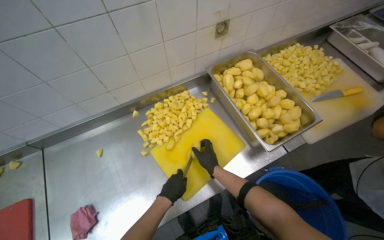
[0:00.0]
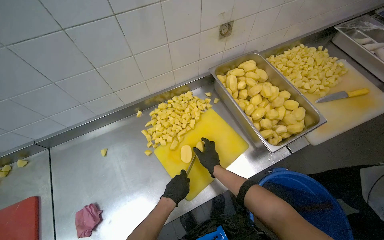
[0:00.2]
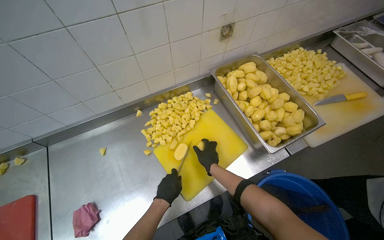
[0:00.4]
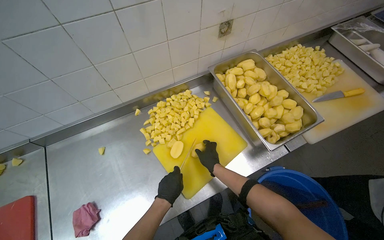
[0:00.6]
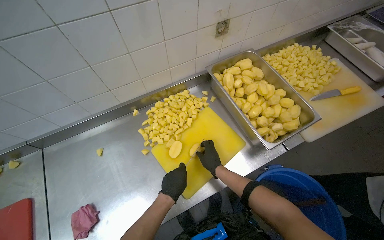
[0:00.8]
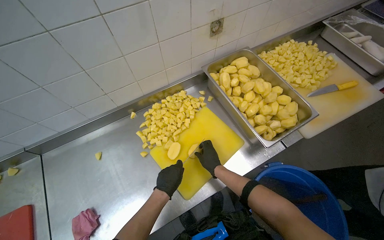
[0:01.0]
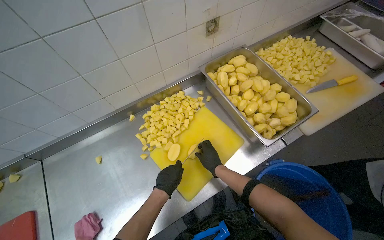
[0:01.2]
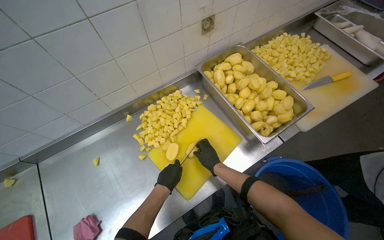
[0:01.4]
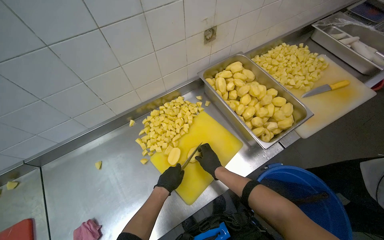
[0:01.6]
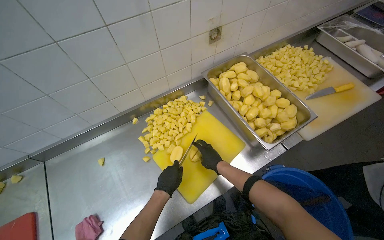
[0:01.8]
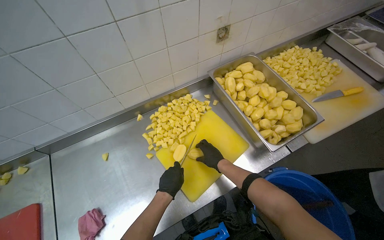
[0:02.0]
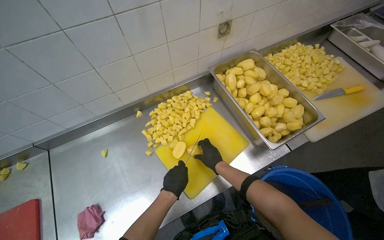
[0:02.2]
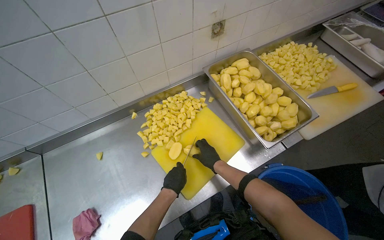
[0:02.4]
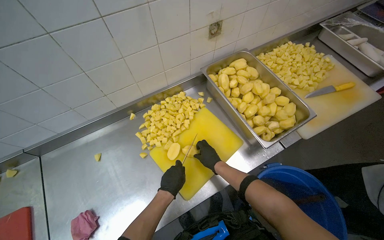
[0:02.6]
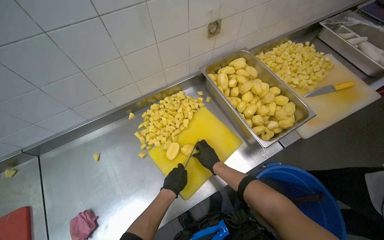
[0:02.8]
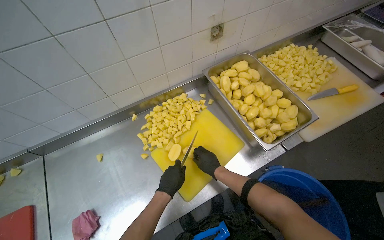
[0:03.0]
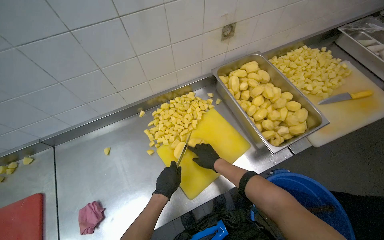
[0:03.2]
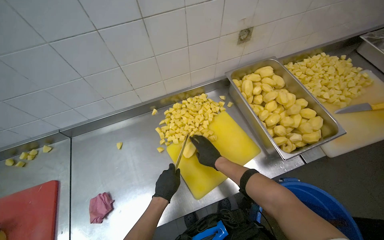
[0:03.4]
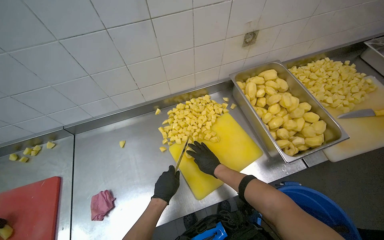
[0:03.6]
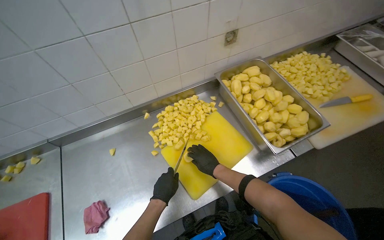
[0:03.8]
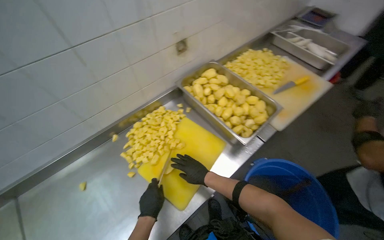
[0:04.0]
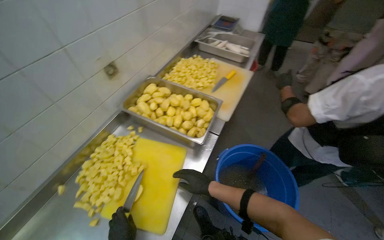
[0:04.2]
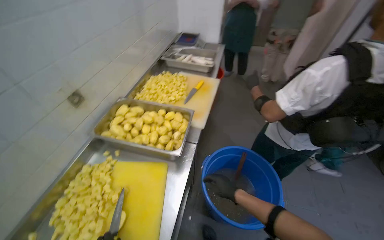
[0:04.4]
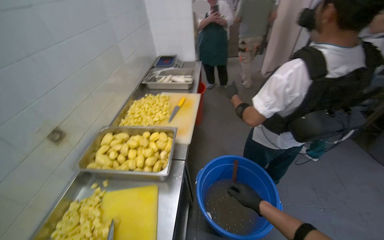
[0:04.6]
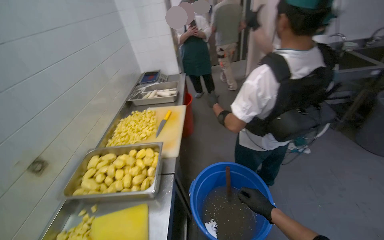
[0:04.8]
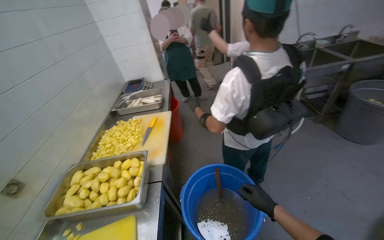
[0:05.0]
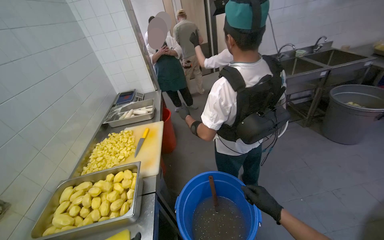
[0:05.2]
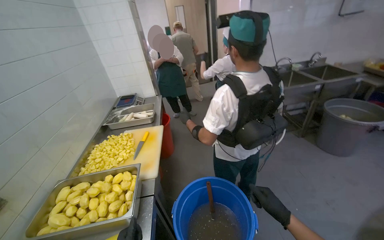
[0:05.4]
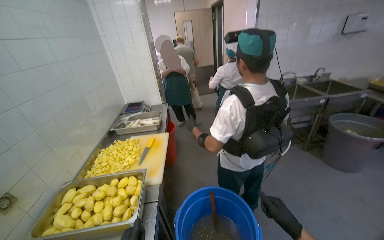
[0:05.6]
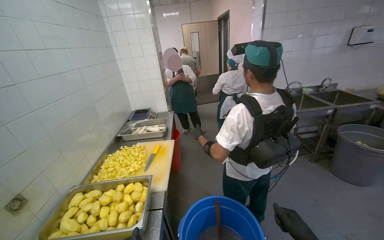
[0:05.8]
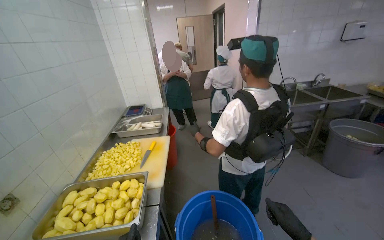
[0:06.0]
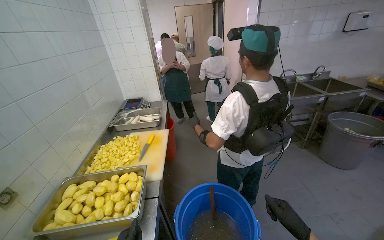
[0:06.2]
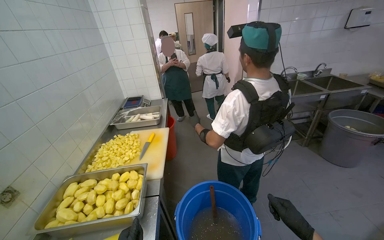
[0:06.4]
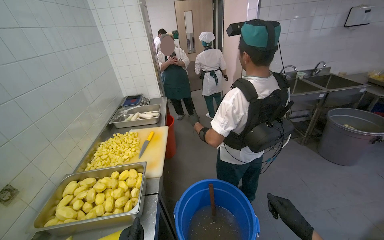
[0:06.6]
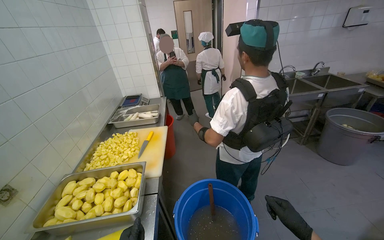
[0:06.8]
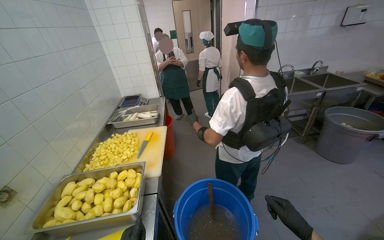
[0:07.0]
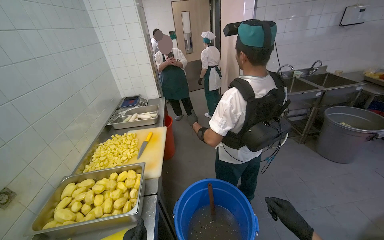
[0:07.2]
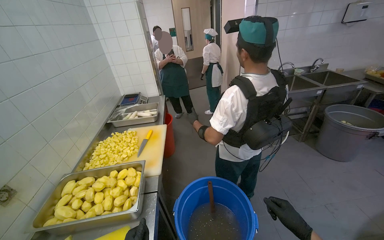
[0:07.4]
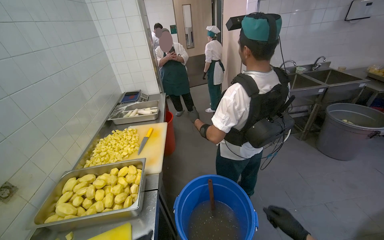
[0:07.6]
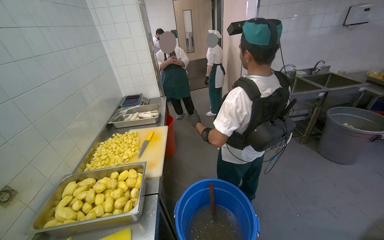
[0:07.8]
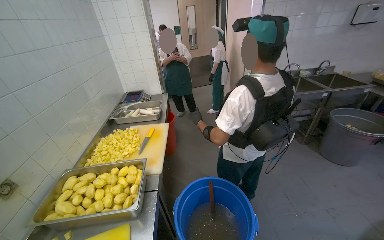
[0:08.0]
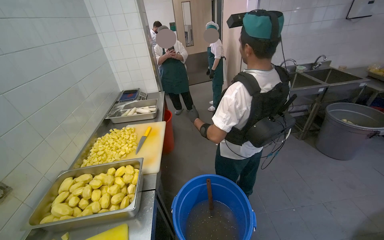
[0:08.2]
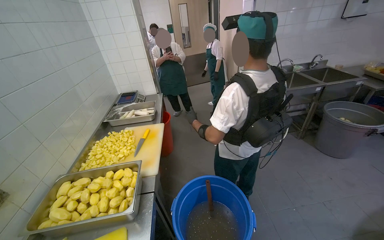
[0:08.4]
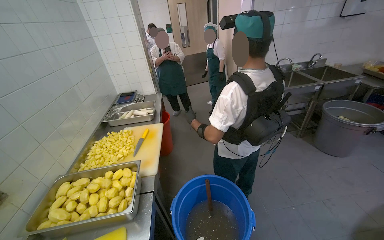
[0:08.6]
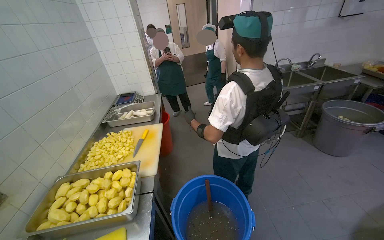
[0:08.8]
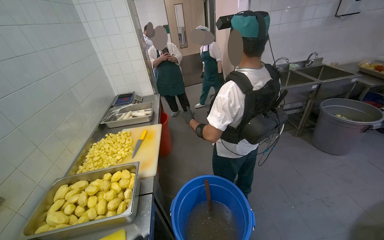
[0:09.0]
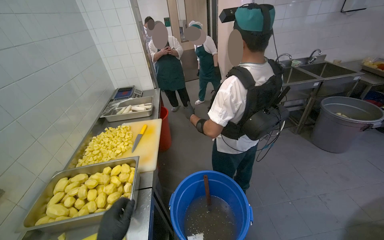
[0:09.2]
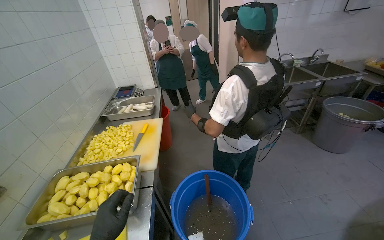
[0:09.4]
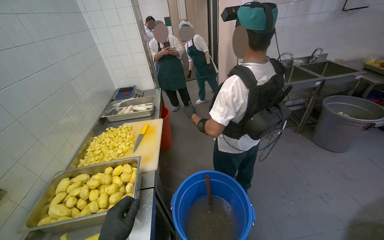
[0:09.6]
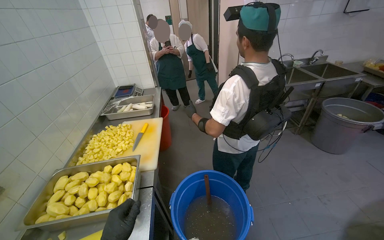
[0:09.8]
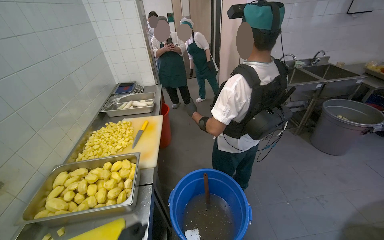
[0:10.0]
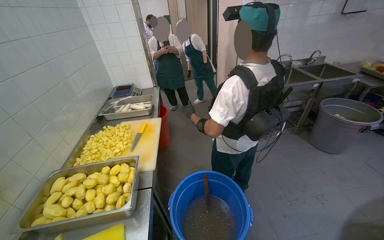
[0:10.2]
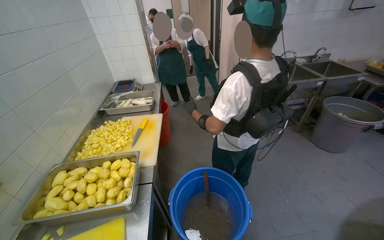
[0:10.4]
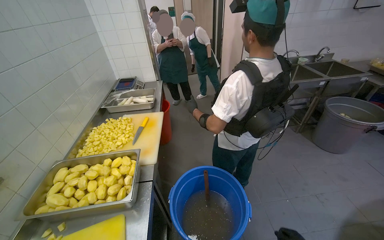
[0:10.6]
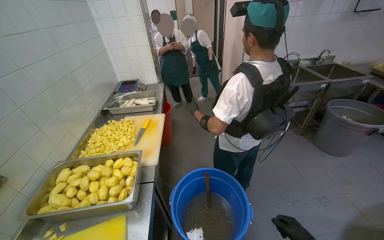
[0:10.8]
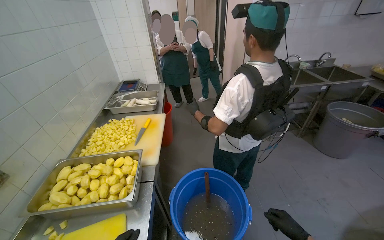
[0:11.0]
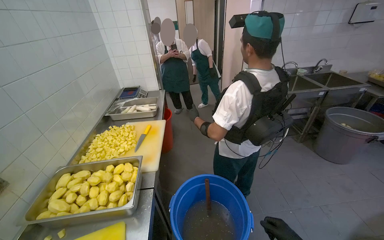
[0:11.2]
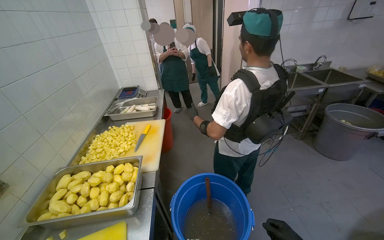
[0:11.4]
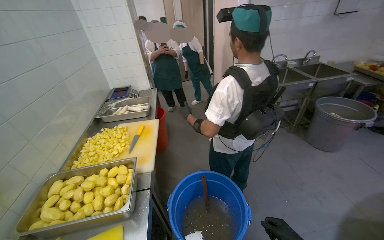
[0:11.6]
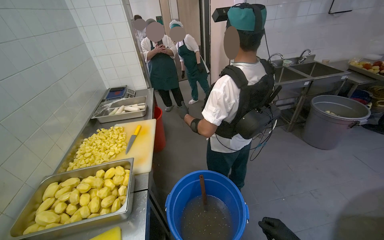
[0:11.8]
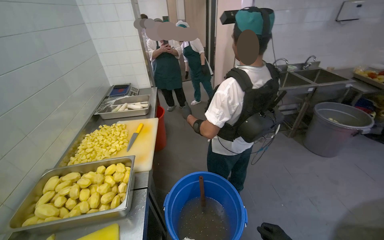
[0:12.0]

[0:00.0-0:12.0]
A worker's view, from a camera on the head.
Job: preparing food.
The whole recording: Cutting potatoes into pieces. The worker cuts peeled potatoes into small pieces on a yellow cutting board.
0:00.0 to 0:03.0: The hands stay close to where they were, moving slightly.
0:03.0 to 0:04.4: The head turns to the right by approximately 45 degrees. The view tips upward by about 15 degrees.
0:04.4 to 0:06.0: The camera pitches upward, by about 25 degrees.
0:09.0 to 0:10.4: The right hand travels farther from the camera by approximately 15 cm.

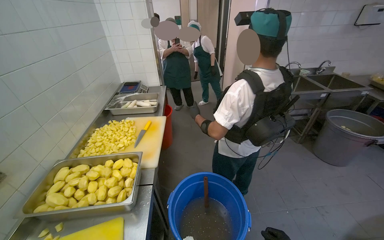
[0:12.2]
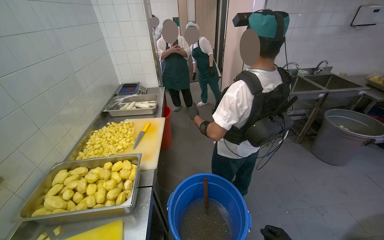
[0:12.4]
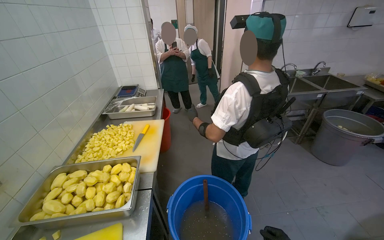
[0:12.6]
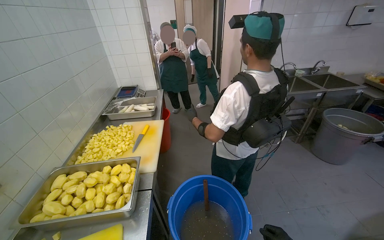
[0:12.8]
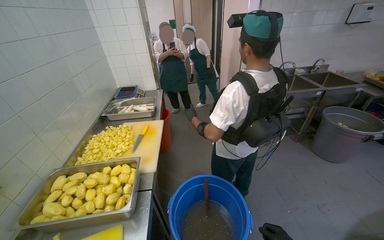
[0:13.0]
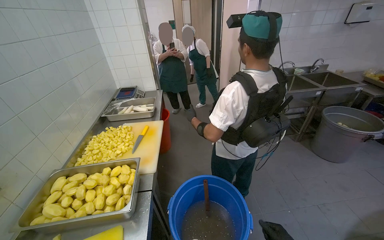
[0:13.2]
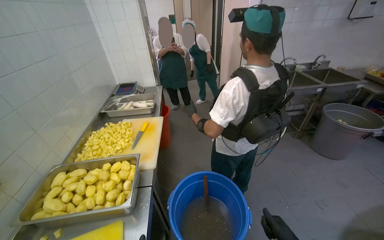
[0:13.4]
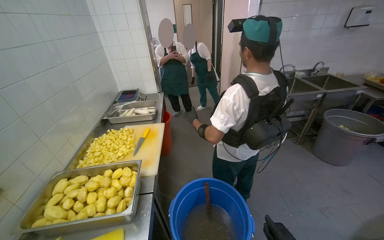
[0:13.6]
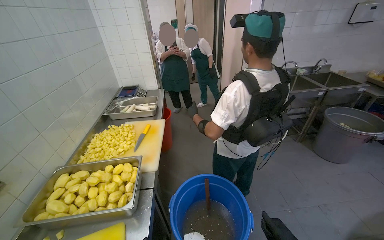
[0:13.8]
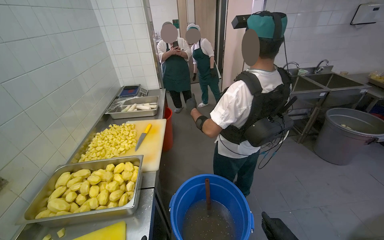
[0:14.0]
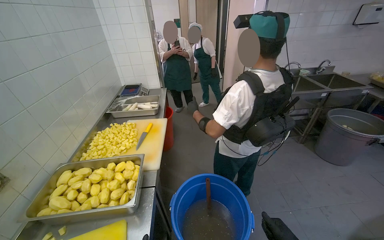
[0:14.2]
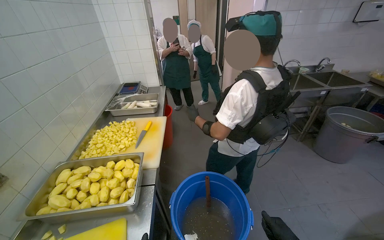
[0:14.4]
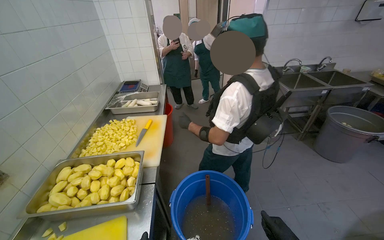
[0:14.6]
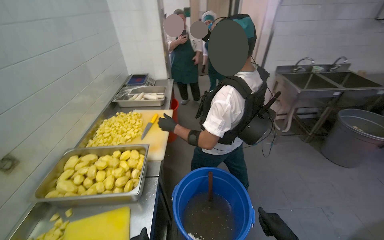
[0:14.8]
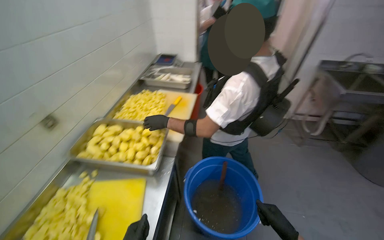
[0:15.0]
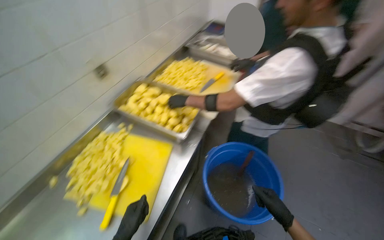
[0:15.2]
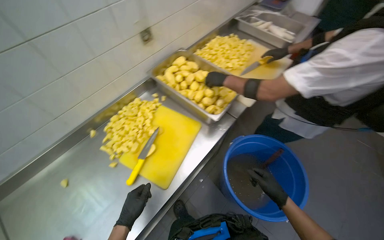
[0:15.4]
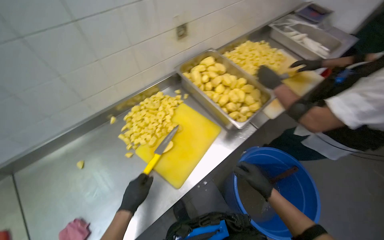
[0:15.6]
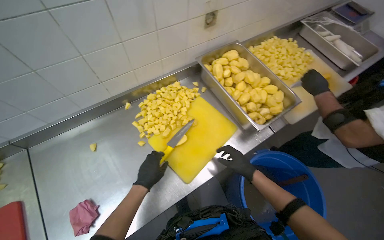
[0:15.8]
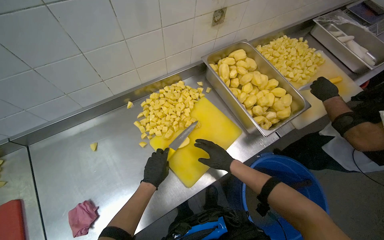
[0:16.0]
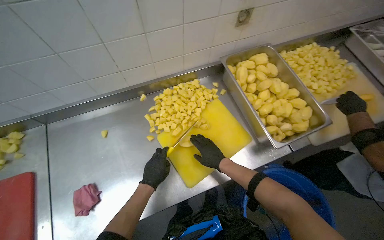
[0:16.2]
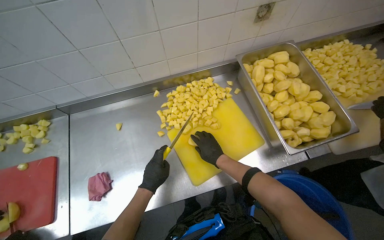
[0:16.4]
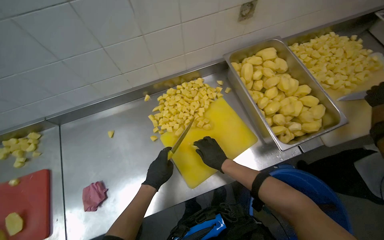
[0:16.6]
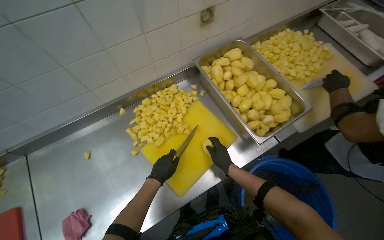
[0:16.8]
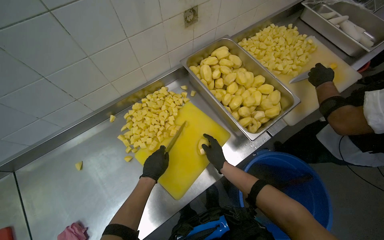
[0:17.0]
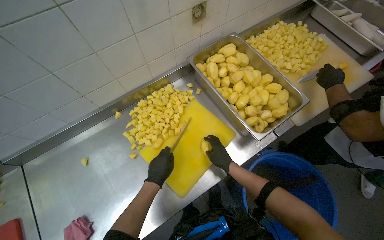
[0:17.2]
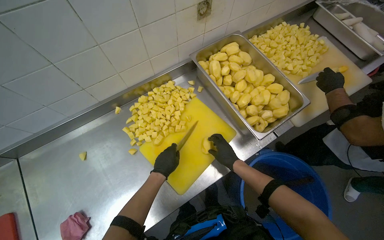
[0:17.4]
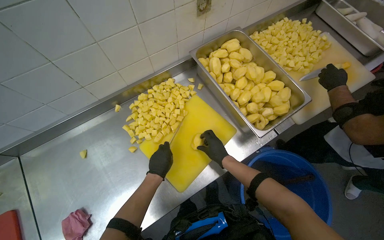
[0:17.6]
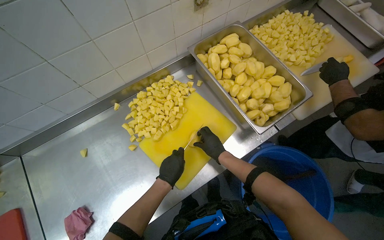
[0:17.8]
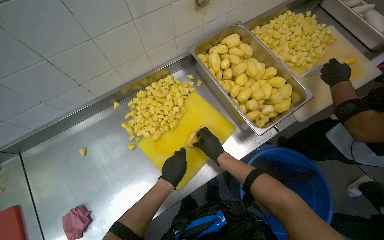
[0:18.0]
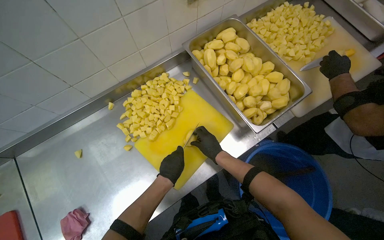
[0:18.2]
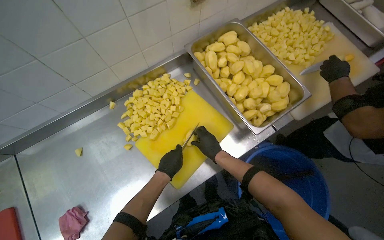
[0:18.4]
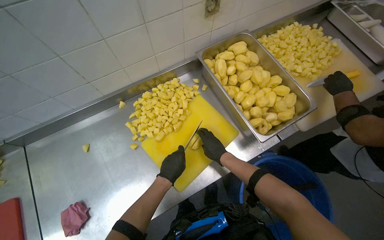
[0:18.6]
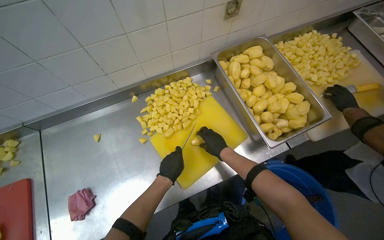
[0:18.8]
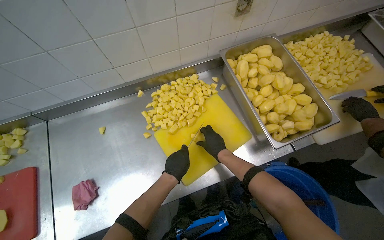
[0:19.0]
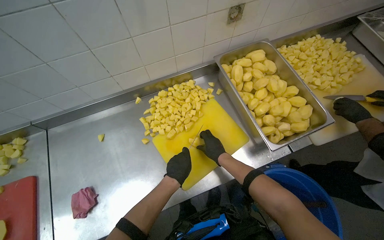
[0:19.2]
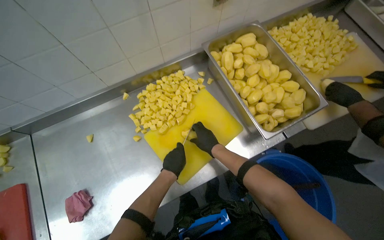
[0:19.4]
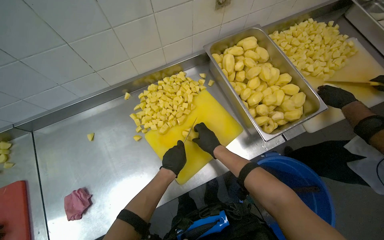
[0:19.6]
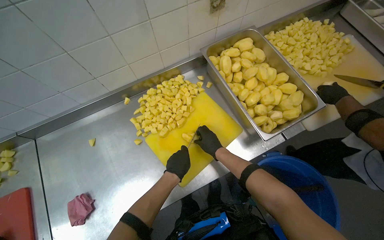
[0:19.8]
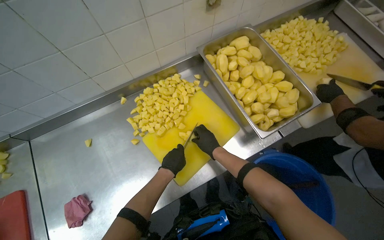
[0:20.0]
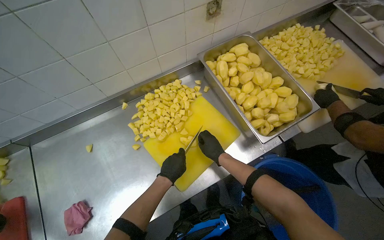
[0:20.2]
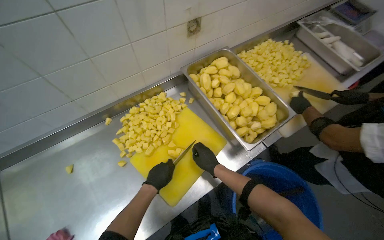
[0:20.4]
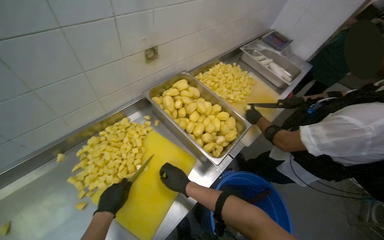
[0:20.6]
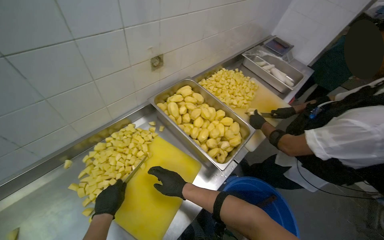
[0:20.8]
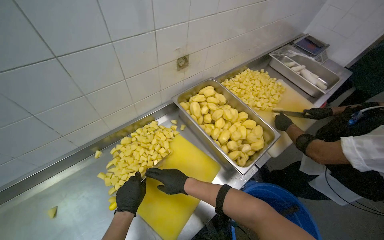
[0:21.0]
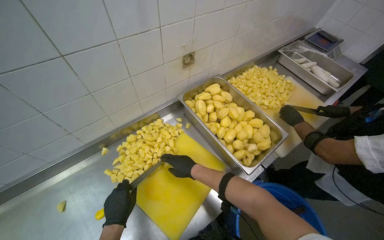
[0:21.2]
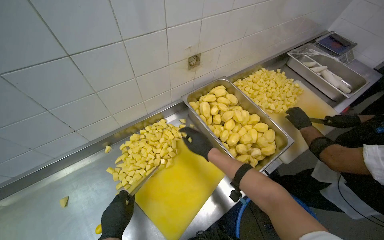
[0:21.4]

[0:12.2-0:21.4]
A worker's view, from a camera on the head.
Job: preparing food.
The whole recording: Cutting potatoes into pieces. The worker cuts peeled potatoes into small pieces on a yellow cutting board.
0:13.8 to 0:15.2: The head rotates roughly 35 degrees to the left. The view tilts roughly 15 degrees downward.
0:15.2 to 0:16.8: The wearer's head swings roughly 35 degrees to the left. The camera pitches downward, by about 15 degrees.
0:16.8 to 0:19.8: The hands stay close to where they were, moving slightly.
